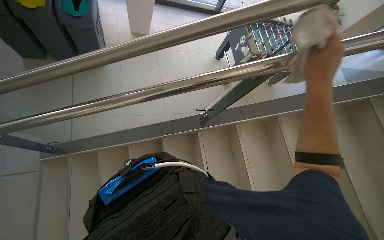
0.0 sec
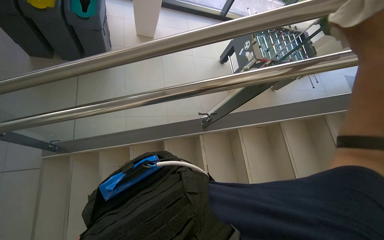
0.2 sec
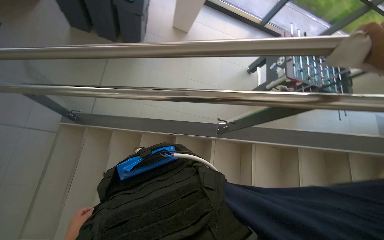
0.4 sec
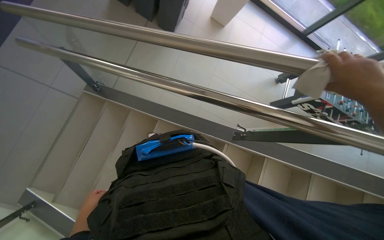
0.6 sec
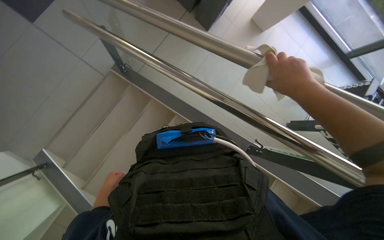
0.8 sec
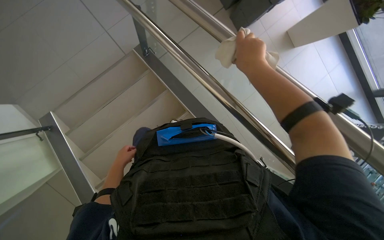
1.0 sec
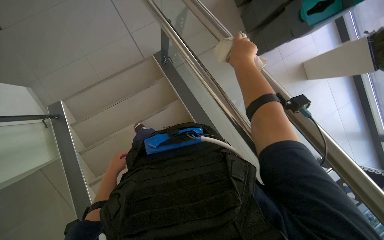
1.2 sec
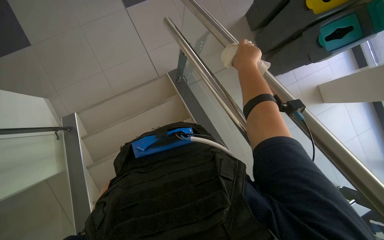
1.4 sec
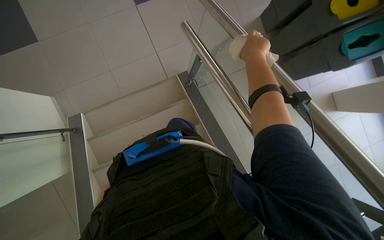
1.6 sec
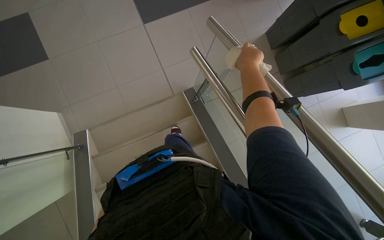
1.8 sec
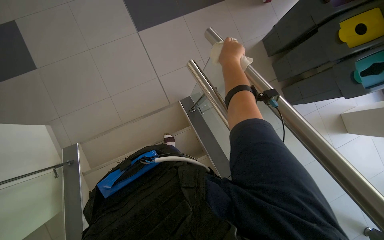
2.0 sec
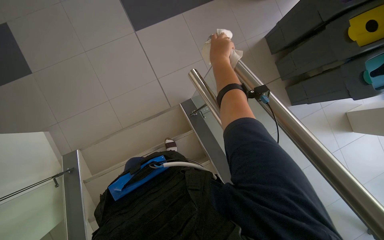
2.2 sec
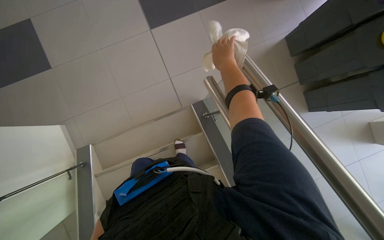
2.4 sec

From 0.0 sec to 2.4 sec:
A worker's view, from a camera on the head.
Job: wiping surfaces.
The whole recording: Wiping staircase handrail. The worker wipes the metal handrail of the staircase with a white cloth.
From 0.0 sec to 1.2 sec: The head turns to the left by approximately 70 degrees.
From 1.2 sec to 2.4 sec: The camera pitches upward, by roughly 20 degrees.

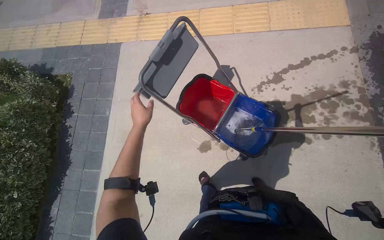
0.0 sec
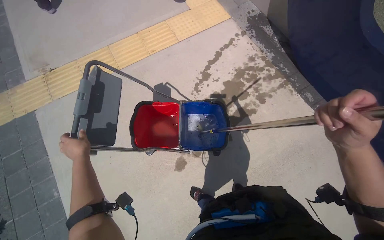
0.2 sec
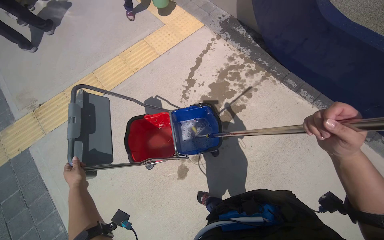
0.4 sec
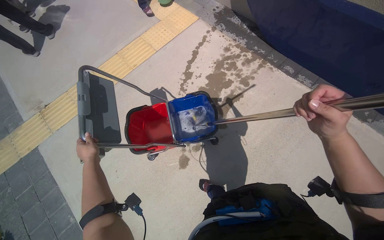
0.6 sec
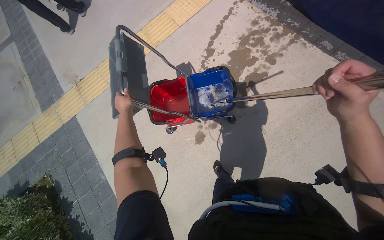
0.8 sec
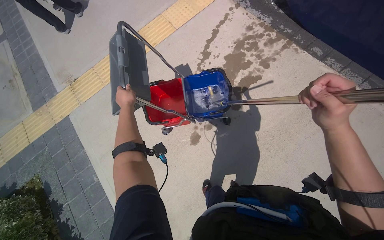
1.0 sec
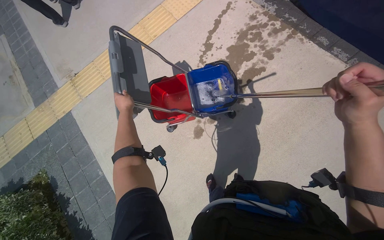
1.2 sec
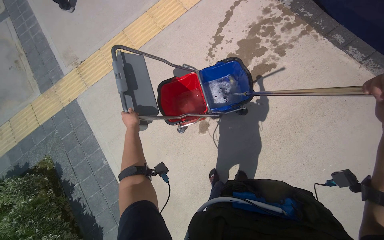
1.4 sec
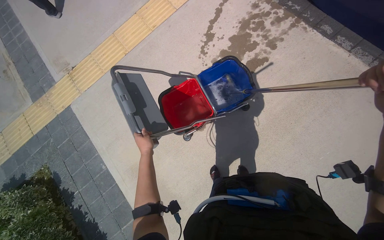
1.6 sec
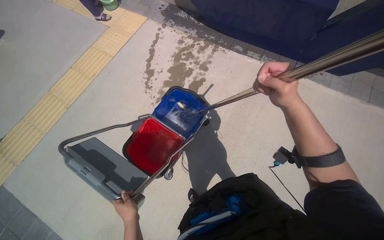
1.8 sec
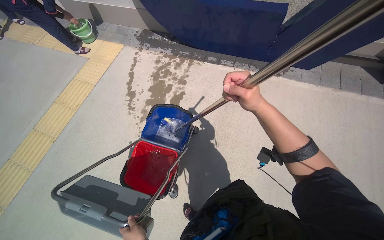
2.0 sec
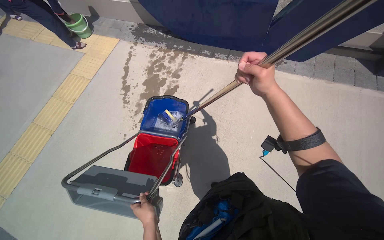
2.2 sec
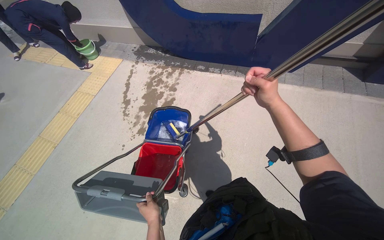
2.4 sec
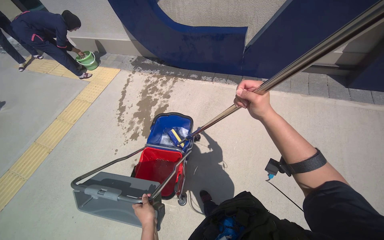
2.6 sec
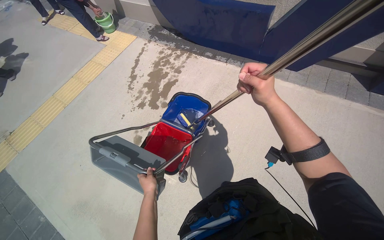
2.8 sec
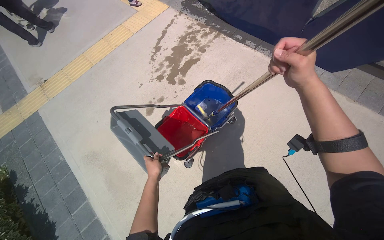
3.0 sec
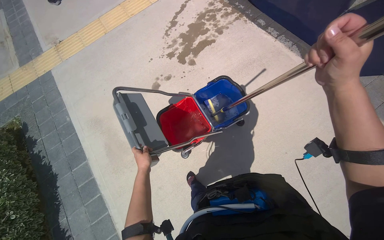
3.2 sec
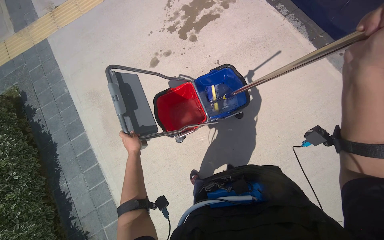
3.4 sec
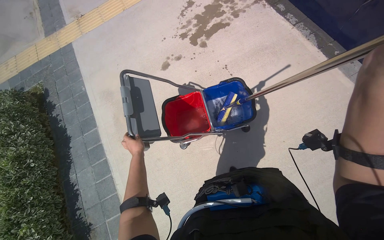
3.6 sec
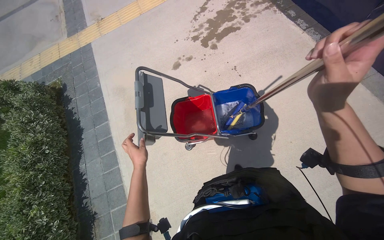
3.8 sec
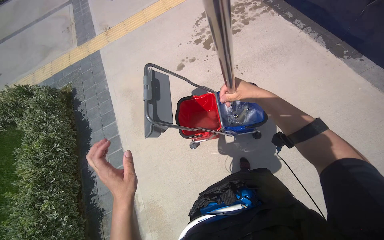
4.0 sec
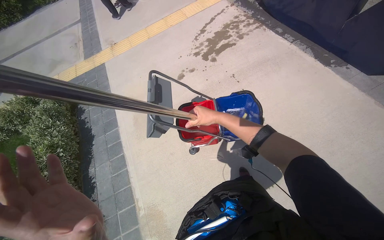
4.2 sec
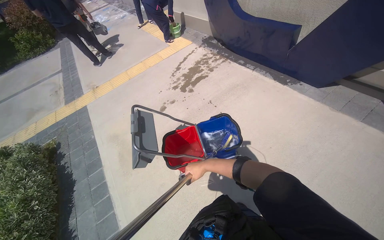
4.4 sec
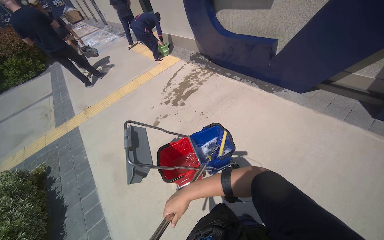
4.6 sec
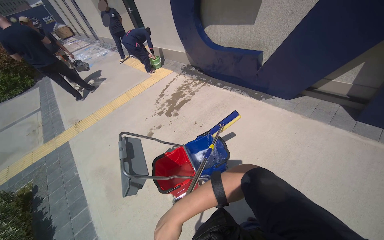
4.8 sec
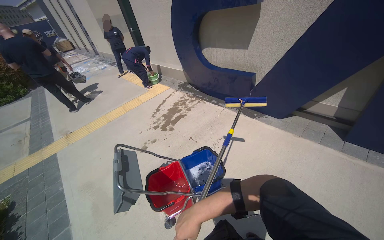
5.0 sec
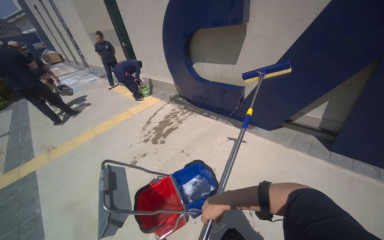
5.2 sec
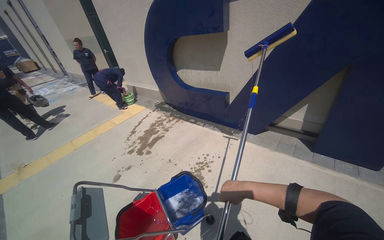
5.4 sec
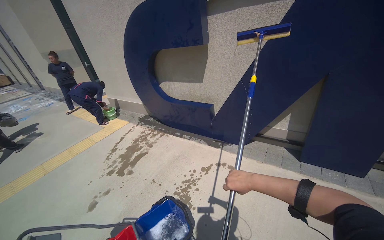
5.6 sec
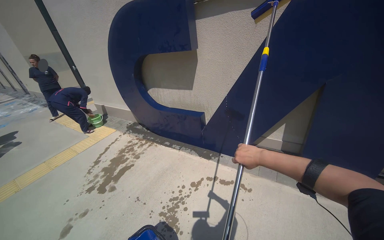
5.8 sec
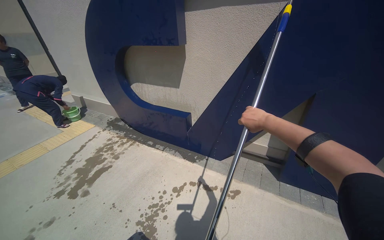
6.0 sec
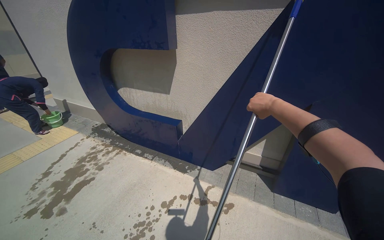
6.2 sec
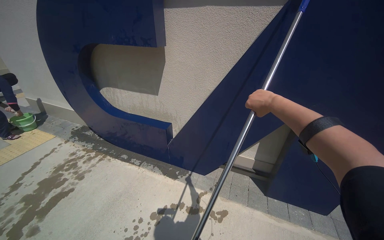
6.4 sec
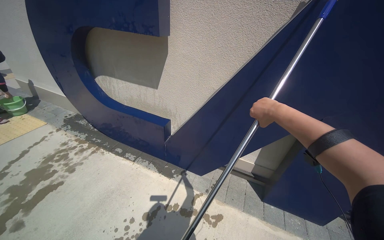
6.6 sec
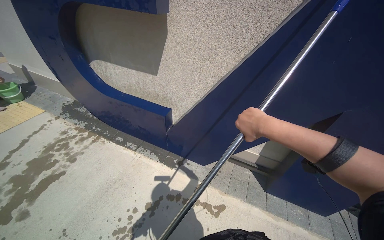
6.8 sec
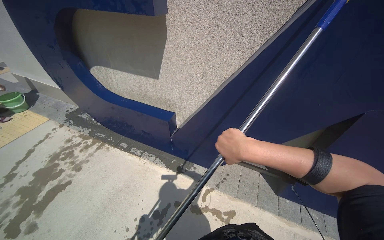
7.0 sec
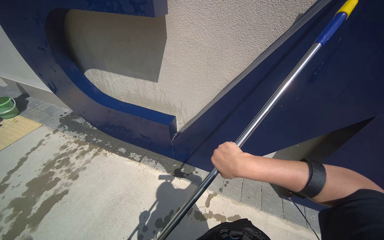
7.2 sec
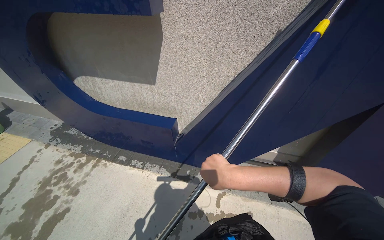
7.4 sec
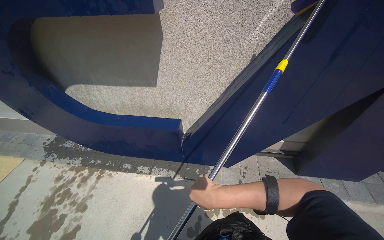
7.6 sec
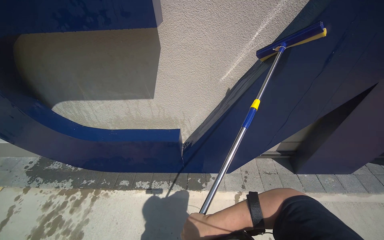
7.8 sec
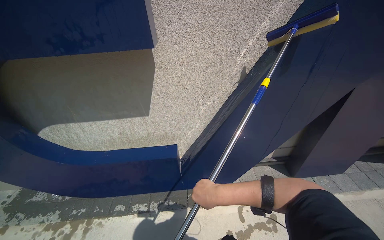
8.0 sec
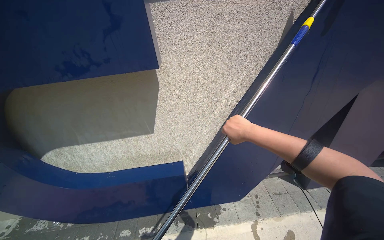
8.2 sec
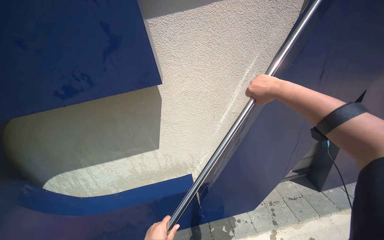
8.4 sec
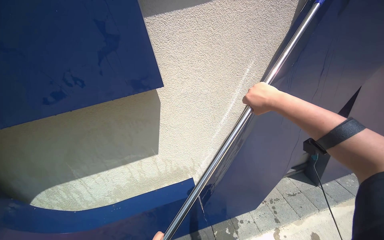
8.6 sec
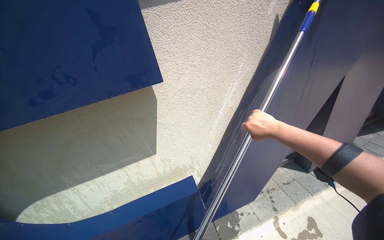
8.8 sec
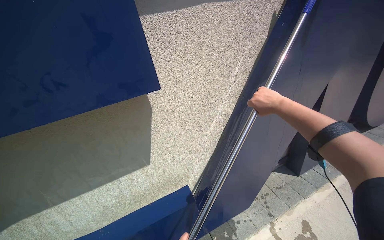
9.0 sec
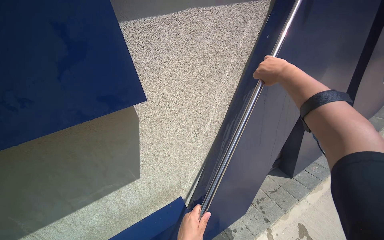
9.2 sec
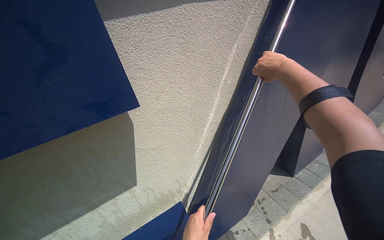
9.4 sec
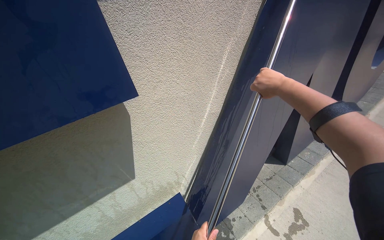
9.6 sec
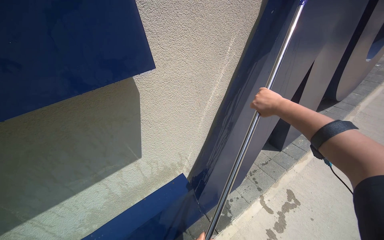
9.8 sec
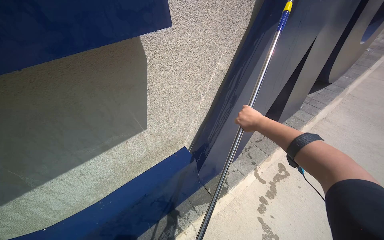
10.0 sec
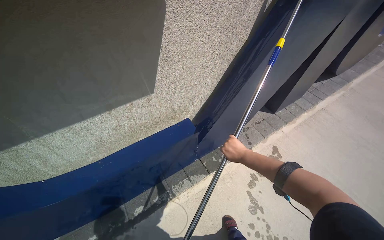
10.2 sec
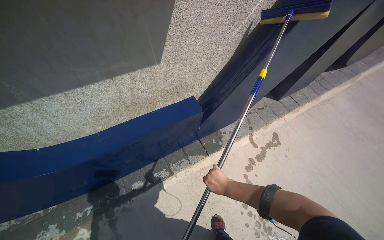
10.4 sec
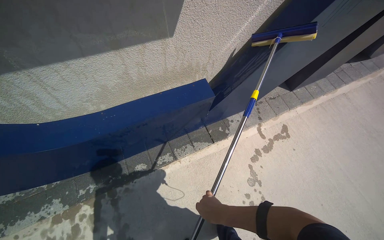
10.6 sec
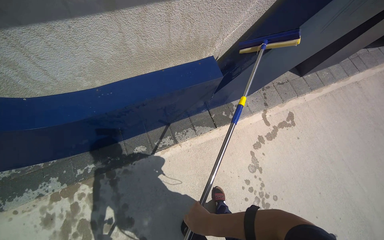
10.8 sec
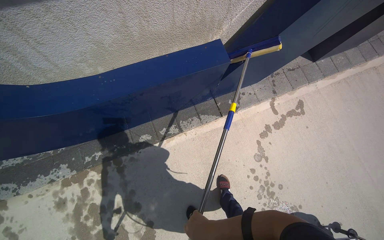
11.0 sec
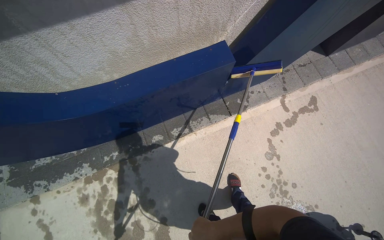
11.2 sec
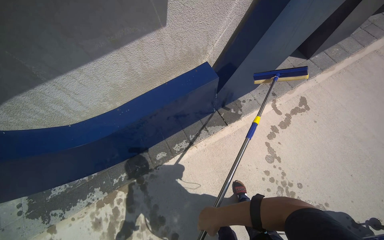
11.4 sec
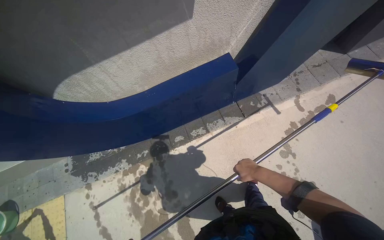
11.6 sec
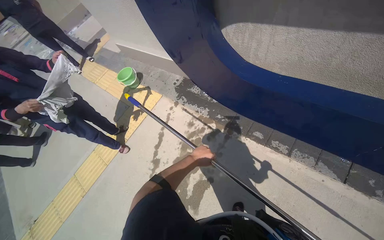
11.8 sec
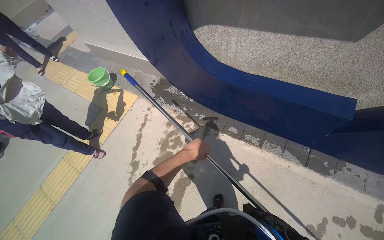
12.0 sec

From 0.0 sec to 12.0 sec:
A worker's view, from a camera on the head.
Job: wiping surfaces.
The whole recording: Scrubbing large blue letter A. The worker scrubs the large blue letter A on the wall with a long-handled tool.
From 0.0 sec to 1.6 sec: The scene rotates counterclockwise by approximately 40 degrees.
From 1.6 sec to 3.0 sec: The head travels roughly 60 cm.
From 3.0 sec to 4.4 sec: The camera is carried about 60 cm. The camera pitches upward, by about 10 degrees.
From 4.4 sec to 6.0 sec: The head travels approximately 50 cm. The view pans to the right by some 25 degrees. The wearer looks some 25 degrees further upward.
From 6.0 sec to 7.6 sec: The head travels about 80 cm. The head rotates about 15 degrees to the right. The view tilts approximately 10 degrees downward.
From 7.6 sec to 9.0 sec: The head travels to the left, some 50 cm. The head rotates approximately 35 degrees to the right. The view tips upward by about 20 degrees.
From 9.0 sec to 10.4 sec: The camera is carried roughly 40 cm. The camera is aimed some 15 degrees further to the right. The view tips downward by roughly 25 degrees.
From 10.4 sec to 12.0 sec: The wearer moves approximately 40 cm. The head turns to the left by some 45 degrees. The wearer looks some 15 degrees further downward.

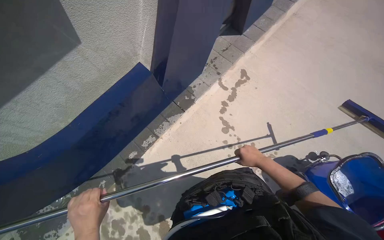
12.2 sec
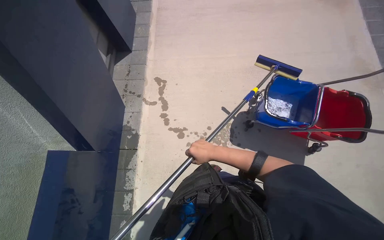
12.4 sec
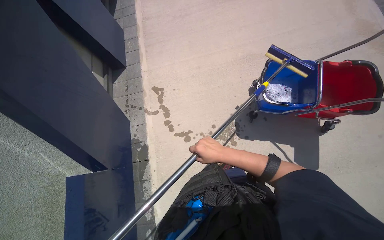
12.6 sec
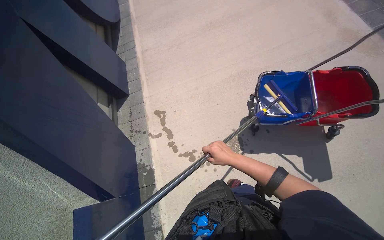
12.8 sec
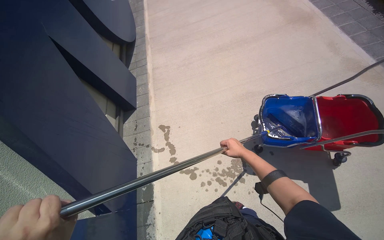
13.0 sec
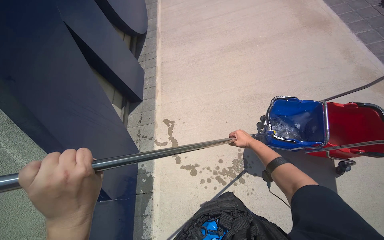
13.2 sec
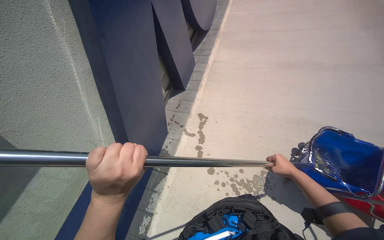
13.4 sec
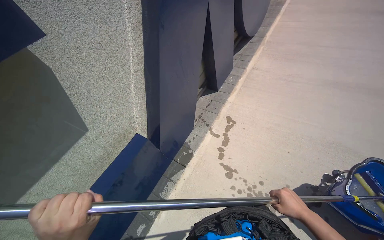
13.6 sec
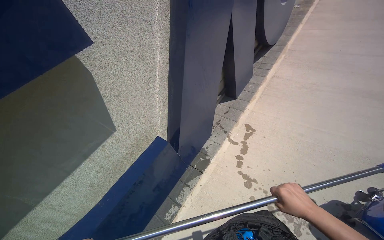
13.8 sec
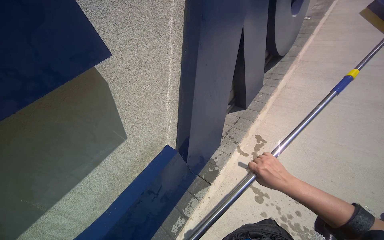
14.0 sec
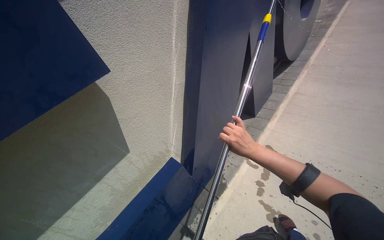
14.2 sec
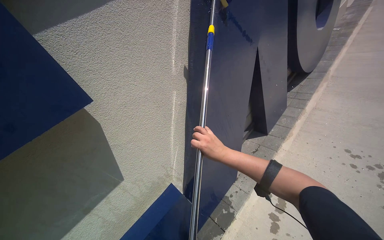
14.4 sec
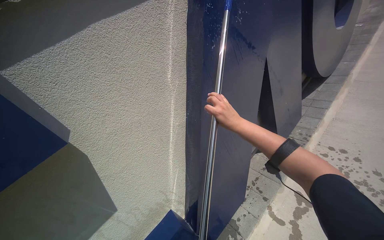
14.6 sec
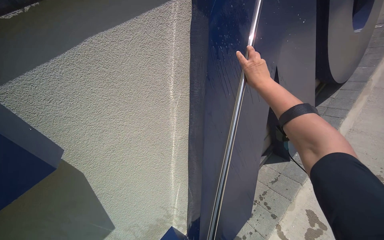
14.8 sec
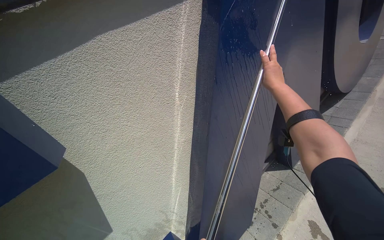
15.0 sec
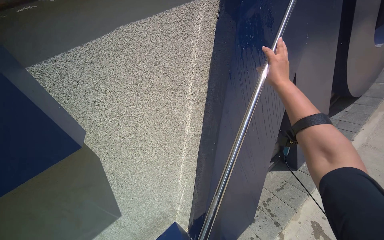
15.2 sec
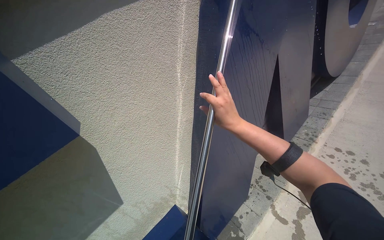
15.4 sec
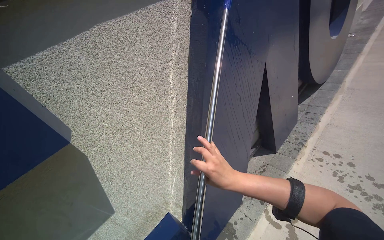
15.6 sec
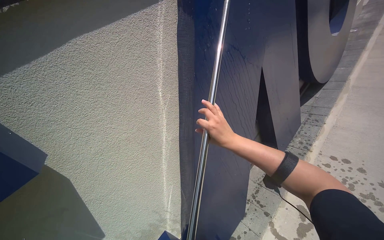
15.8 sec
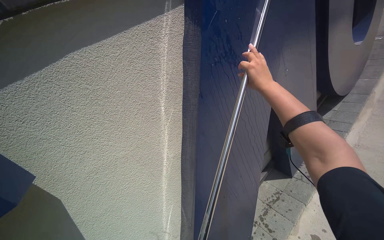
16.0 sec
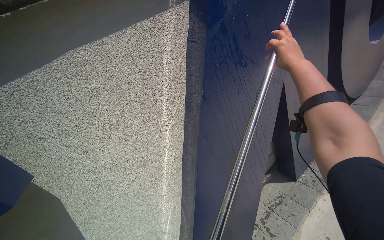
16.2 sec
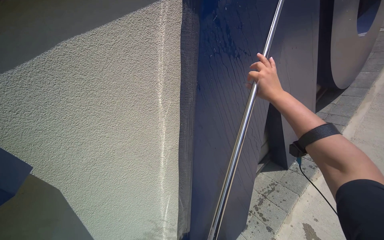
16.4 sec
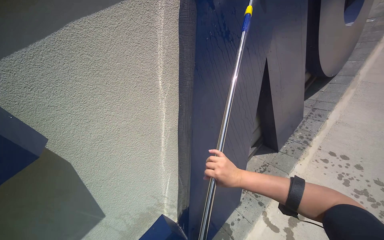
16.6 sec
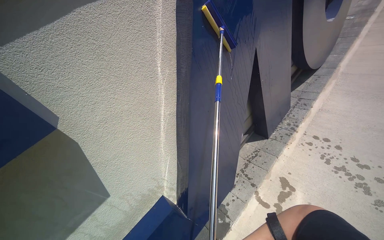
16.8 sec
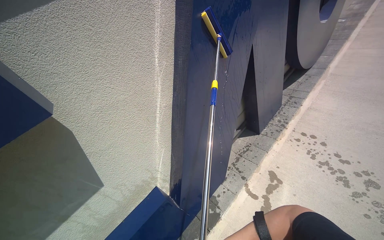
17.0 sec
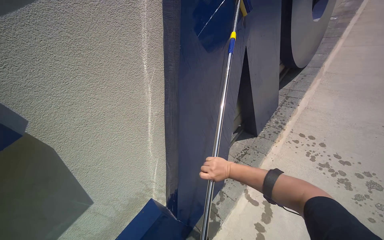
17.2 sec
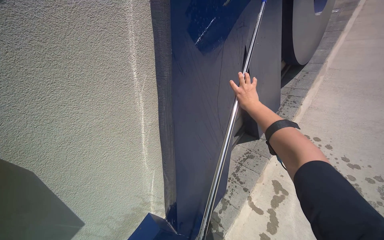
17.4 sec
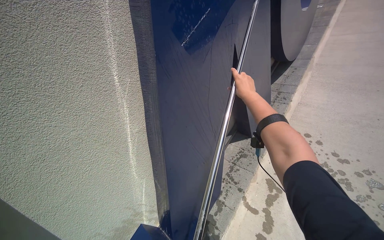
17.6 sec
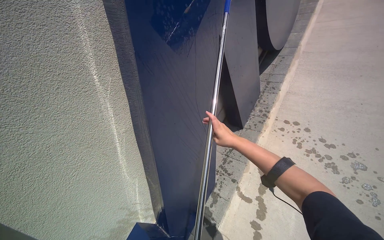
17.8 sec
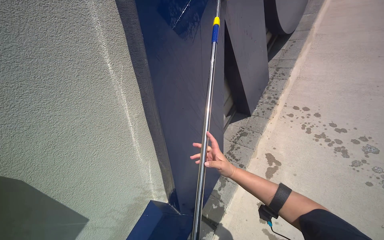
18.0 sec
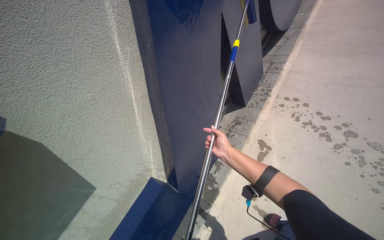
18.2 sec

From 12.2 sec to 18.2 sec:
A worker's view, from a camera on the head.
Job: wiping surfaces.
The whole recording: Scrubbing large blue letter A. The worker scrubs the large blue letter A on the wall with a long-handled tool.
From 12.2 sec to 13.8 sec: The camera sweeps to the left, by approximately 25 degrees. The view tilts about 15 degrees upward.
From 13.8 sec to 15.2 sec: The head travels roughly 50 cm. The view pans to the left by some 20 degrees.
From 15.2 sec to 16.6 sec: The right hand swings up and down the picture, roughly 35 cm each way, with 2 reversals.
